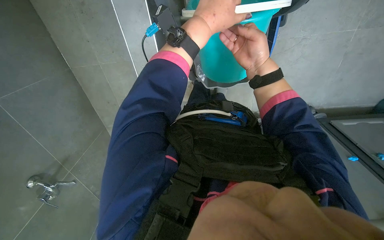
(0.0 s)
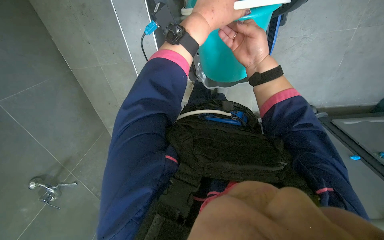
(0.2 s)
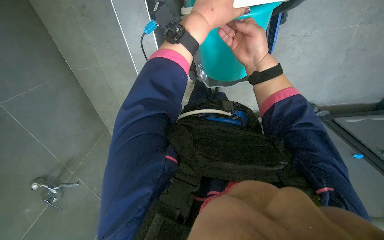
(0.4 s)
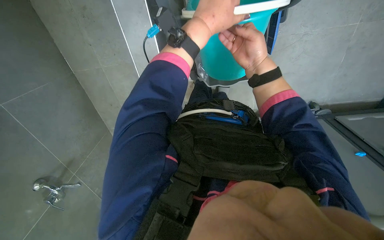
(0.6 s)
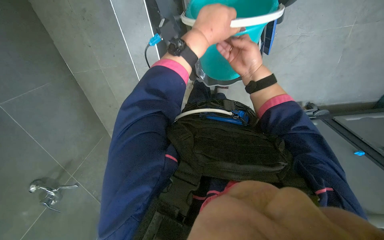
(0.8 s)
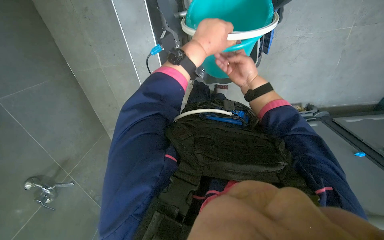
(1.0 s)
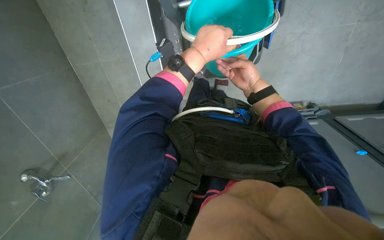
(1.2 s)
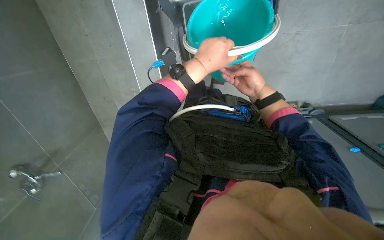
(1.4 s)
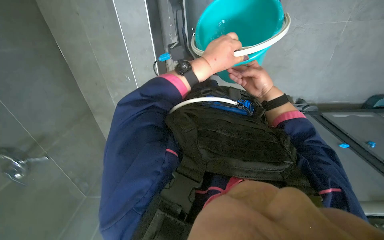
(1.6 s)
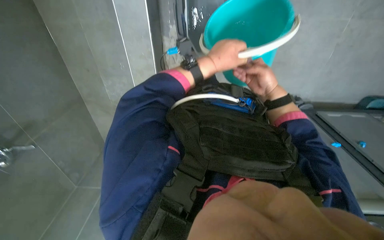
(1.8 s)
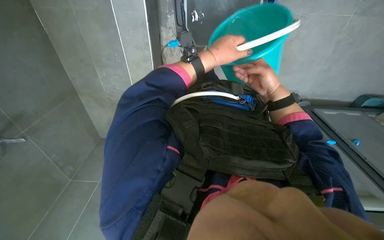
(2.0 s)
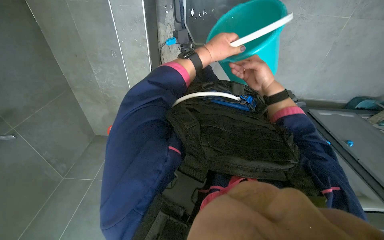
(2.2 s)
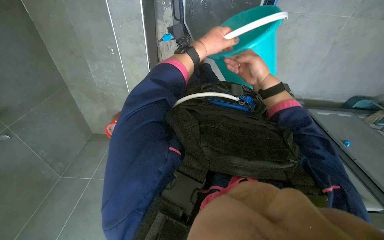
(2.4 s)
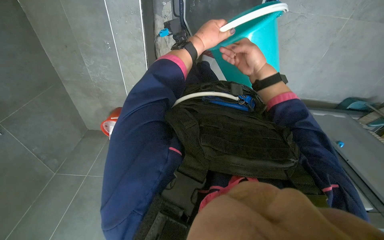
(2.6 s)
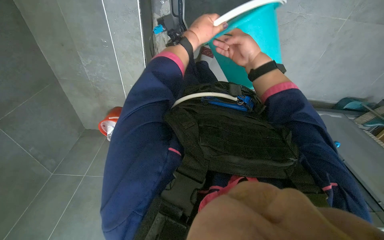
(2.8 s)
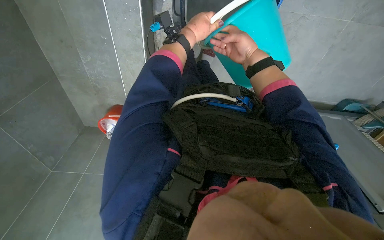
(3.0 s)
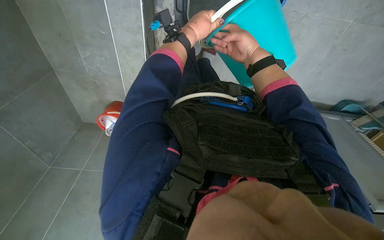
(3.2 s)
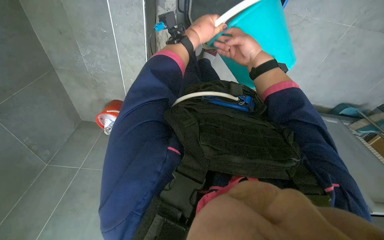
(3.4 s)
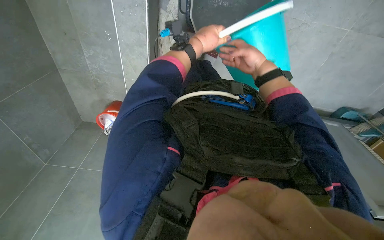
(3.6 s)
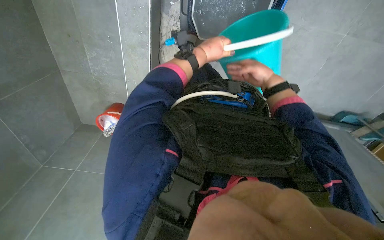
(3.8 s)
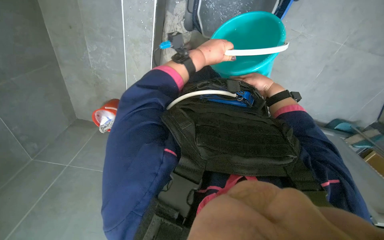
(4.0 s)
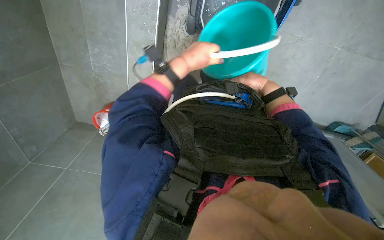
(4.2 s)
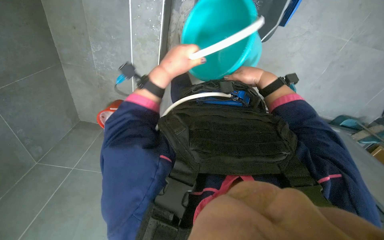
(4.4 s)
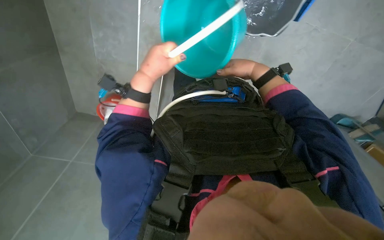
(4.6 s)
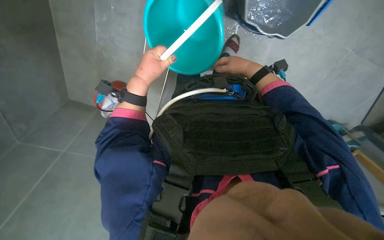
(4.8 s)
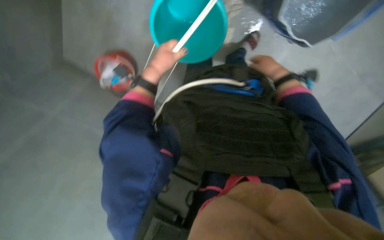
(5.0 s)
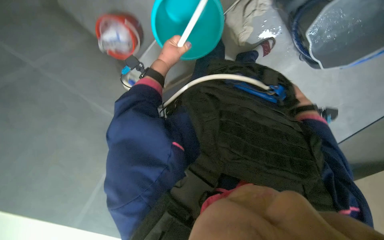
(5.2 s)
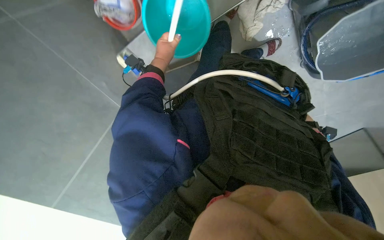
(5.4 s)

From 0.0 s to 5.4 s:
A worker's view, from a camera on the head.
Job: preparing cleaning supplies.
The whole recording: Filling cleaning cart with water. The worker continues to fill buckets with water from the faucet and pours them into the cleaning cart.
From 0.0 s to 1.4 s: Both hands travel together farther from the camera, some 10 cm.
From 1.4 s to 2.8 s: The left hand moves farther from the camera and up the picture, roughly 10 cm.
From 2.8 s to 4.0 s: The right hand is displaced to the right and farther from the camera by about 15 cm.
From 4.0 s to 5.4 s: The left hand heads to the left, covering approximately 25 cm.

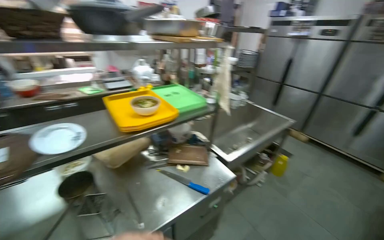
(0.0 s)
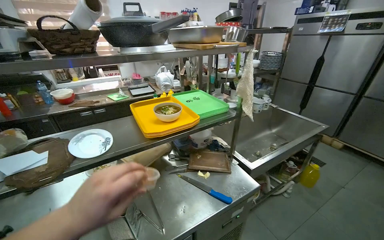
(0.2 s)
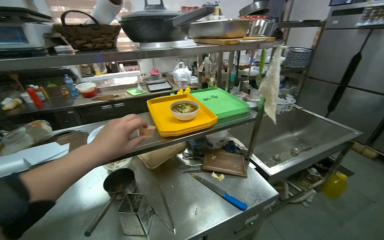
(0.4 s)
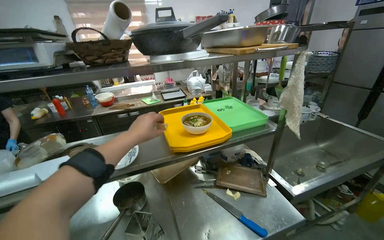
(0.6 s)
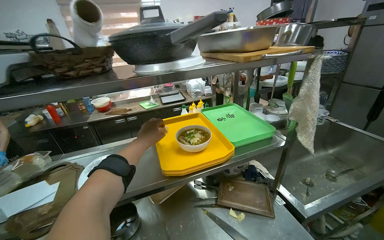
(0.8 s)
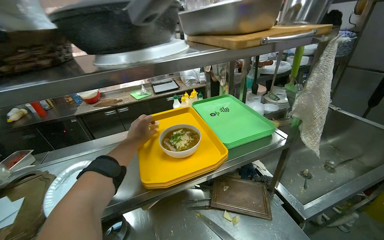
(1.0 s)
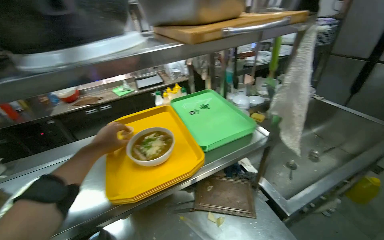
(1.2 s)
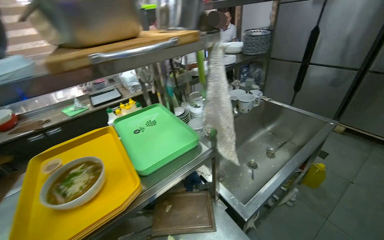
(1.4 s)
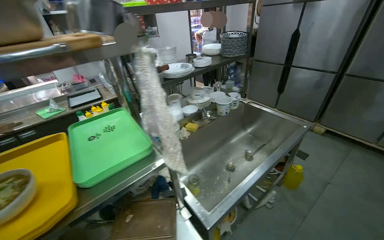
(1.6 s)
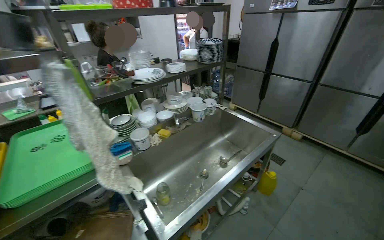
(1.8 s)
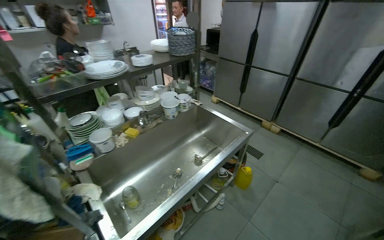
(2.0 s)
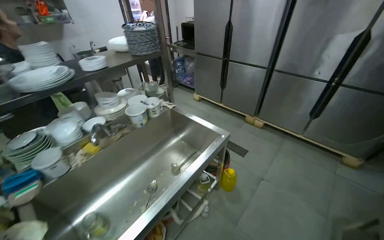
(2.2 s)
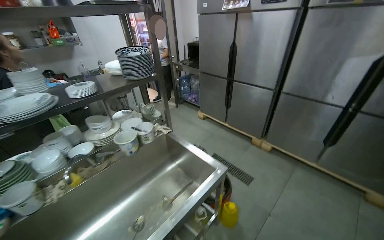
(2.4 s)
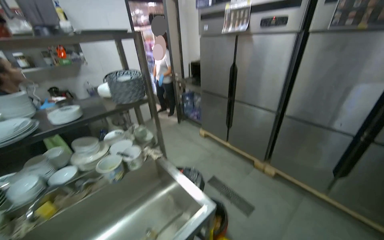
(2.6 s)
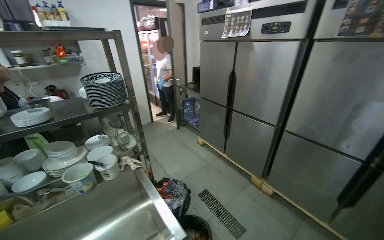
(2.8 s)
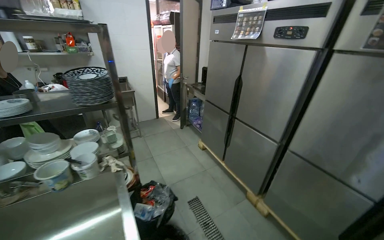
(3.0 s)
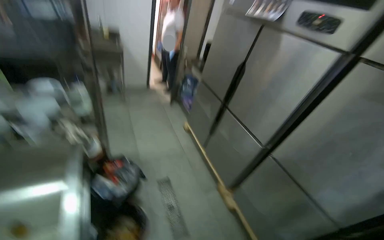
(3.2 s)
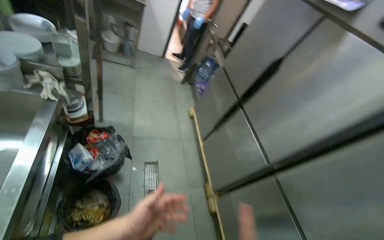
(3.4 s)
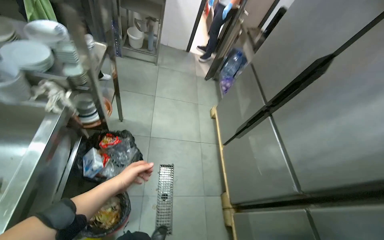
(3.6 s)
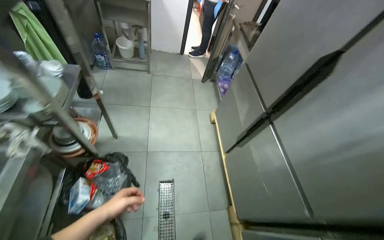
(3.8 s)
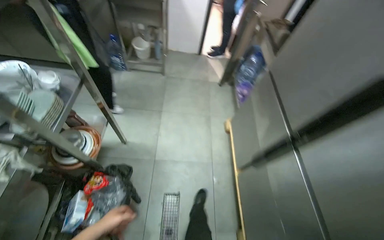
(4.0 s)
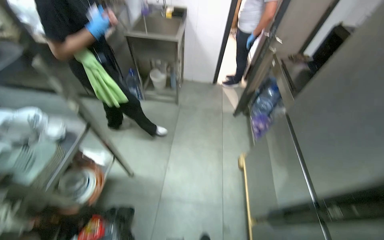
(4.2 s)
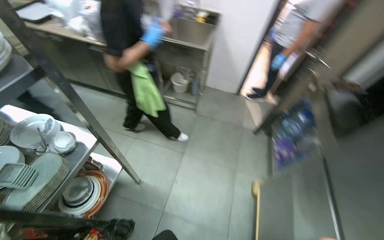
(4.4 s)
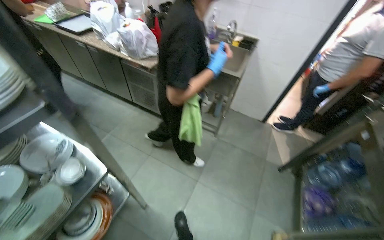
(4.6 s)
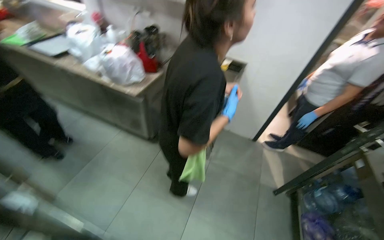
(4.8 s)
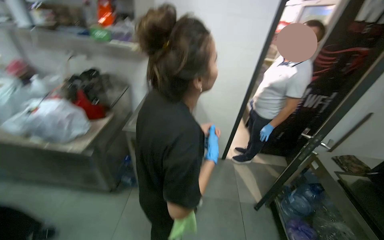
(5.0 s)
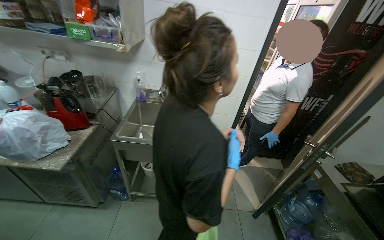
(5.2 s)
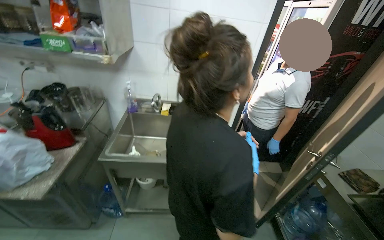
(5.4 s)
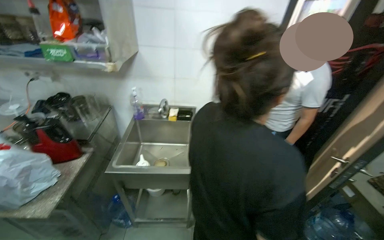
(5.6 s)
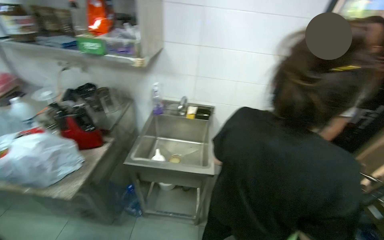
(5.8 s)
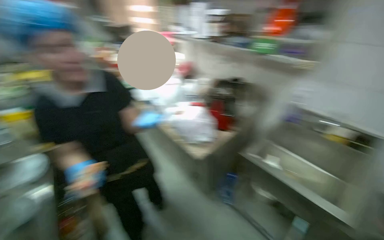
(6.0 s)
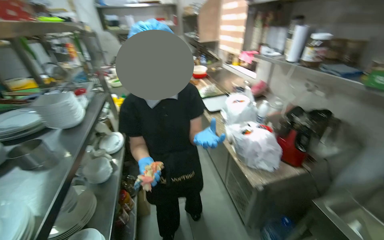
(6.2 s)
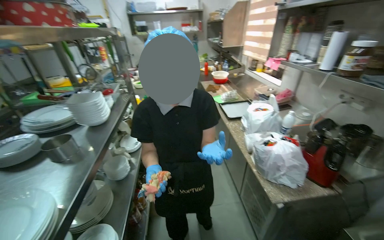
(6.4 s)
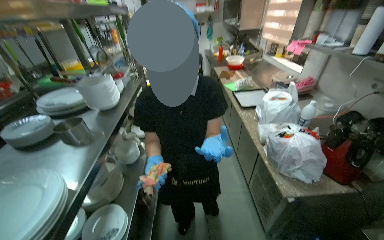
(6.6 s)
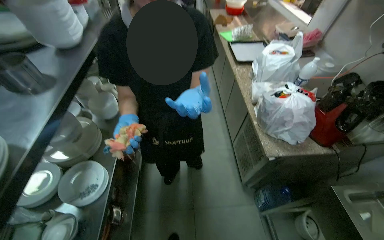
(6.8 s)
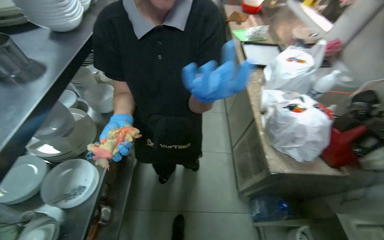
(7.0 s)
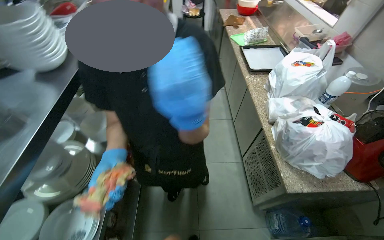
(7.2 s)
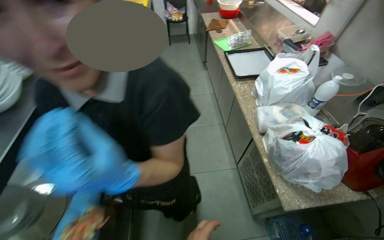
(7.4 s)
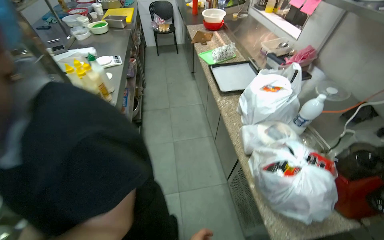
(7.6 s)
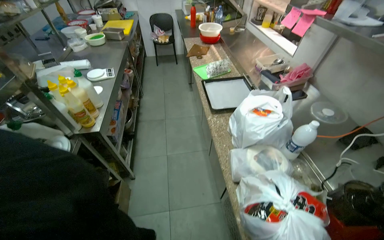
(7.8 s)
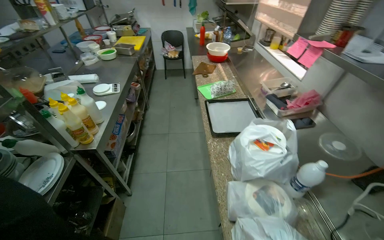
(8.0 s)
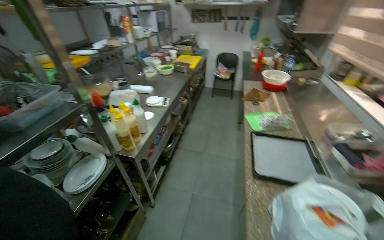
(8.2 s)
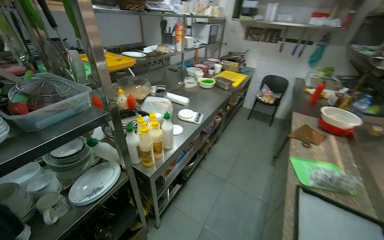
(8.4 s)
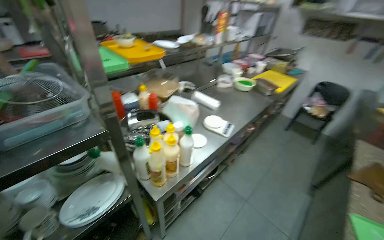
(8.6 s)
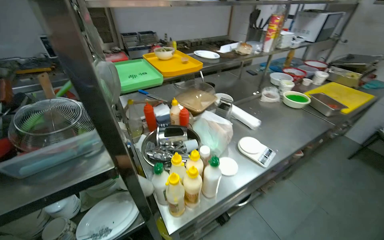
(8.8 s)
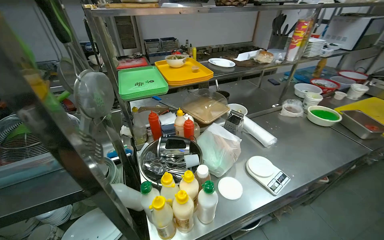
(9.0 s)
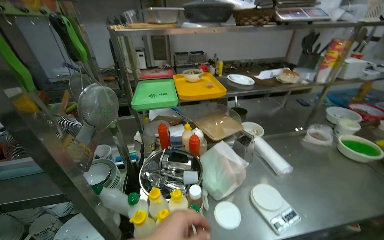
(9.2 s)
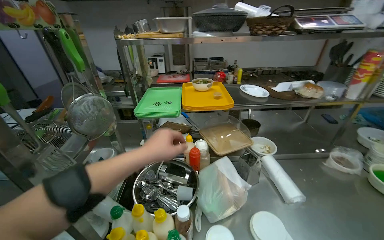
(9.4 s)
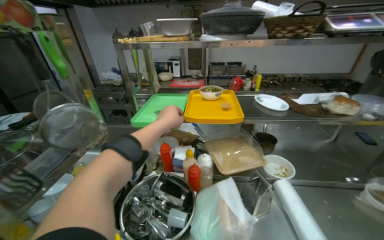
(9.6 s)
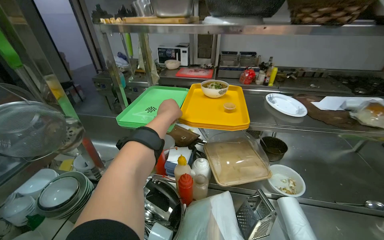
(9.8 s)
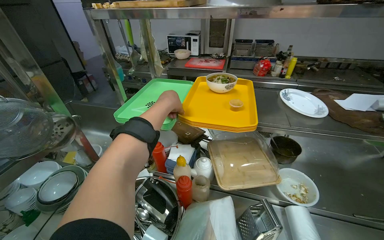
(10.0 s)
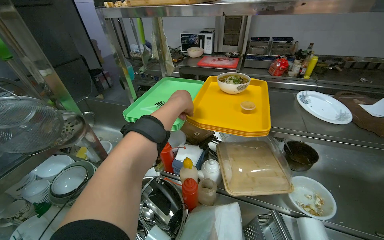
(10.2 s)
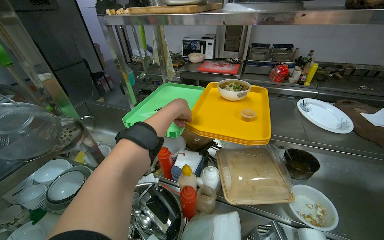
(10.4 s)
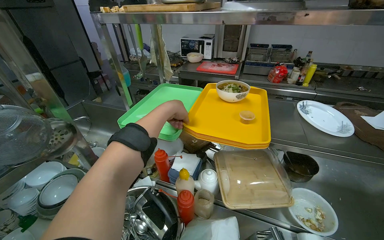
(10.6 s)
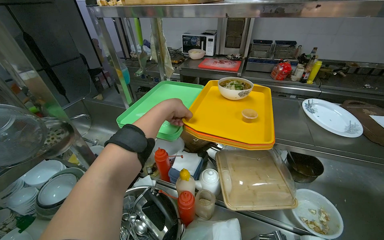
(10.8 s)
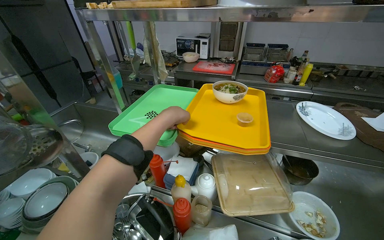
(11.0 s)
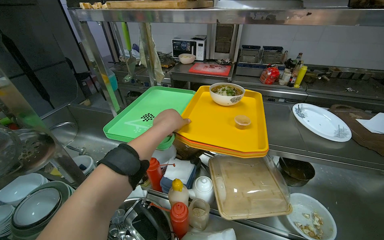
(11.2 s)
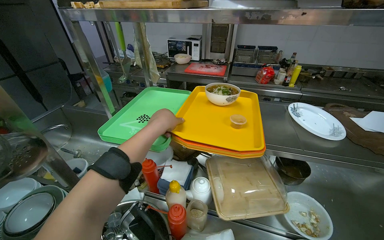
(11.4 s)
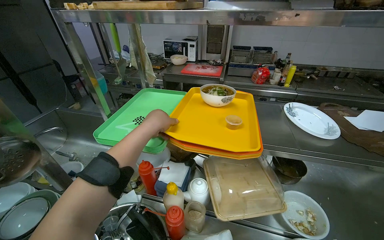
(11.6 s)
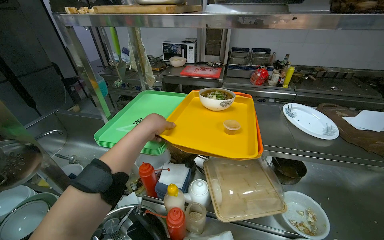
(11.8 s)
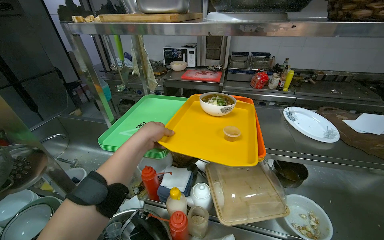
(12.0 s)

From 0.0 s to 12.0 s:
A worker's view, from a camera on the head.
Job: preparing food.
The whole recording: Serving prepared food and condiments. The worker places condiments on a tray with a bowl of food and moves it to the serving window.
From 0.0 s to 1.6 s: The wearer moves some 60 cm.
From 1.6 s to 3.0 s: The camera is carried about 1.5 m.
From 3.0 s to 4.4 s: The head travels about 1.5 m. The head rotates about 50 degrees to the left. The camera pitches downward, by about 15 degrees.
From 4.4 s to 6.0 s: The camera is carried some 80 cm. The camera is aimed about 15 degrees further to the left. The camera pitches upward, by some 15 degrees.
From 6.0 s to 7.6 s: The camera is carried about 50 cm. The wearer looks some 35 degrees further to the left. The view tilts about 15 degrees downward.
From 7.6 s to 9.0 s: The wearer moves roughly 90 cm. The wearer's head swings some 80 degrees to the left. The wearer looks some 15 degrees further upward.
From 9.0 s to 10.4 s: The camera is carried about 60 cm. The head rotates approximately 45 degrees to the left.

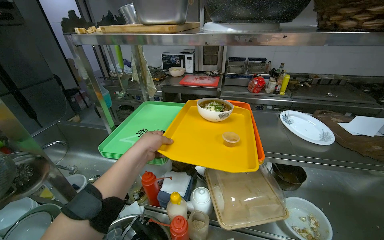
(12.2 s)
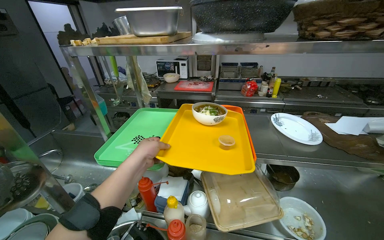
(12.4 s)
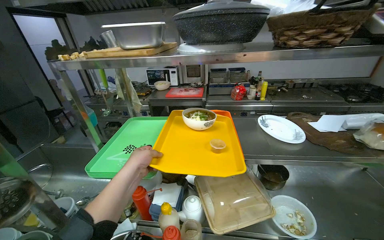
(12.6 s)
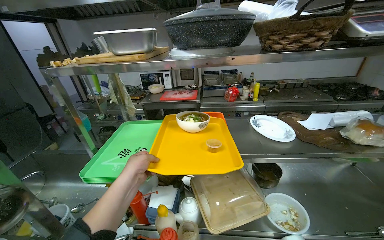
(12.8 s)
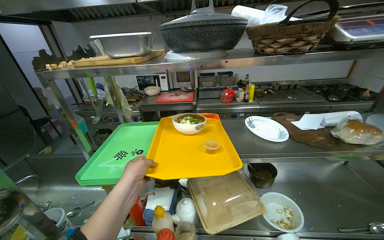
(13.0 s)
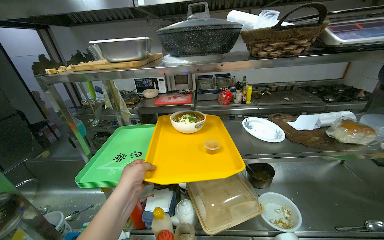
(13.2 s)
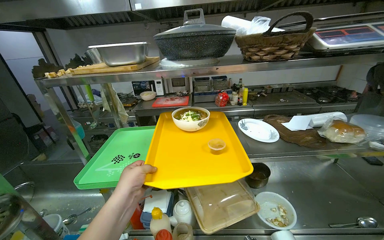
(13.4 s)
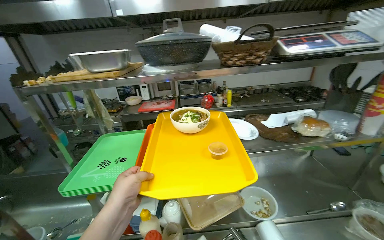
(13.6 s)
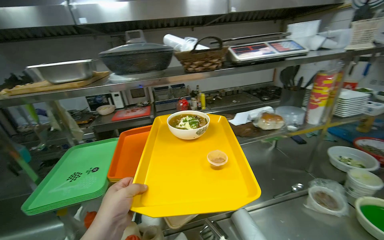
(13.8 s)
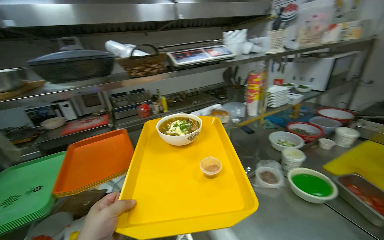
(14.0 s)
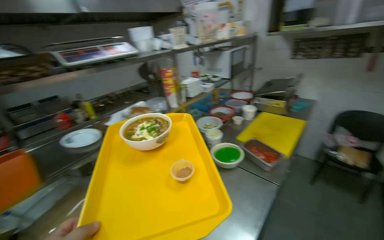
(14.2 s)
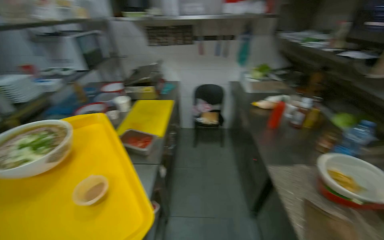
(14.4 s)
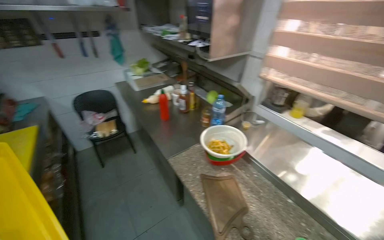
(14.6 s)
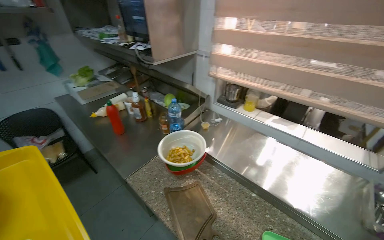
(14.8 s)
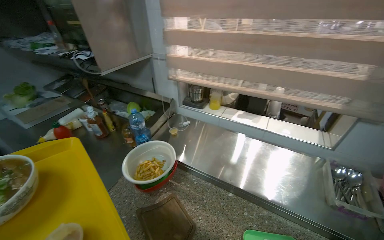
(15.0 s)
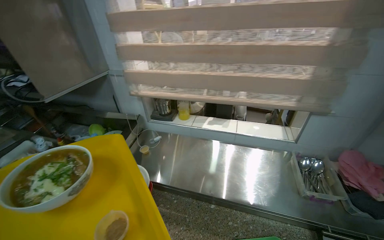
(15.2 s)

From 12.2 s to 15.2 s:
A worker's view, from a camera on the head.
Job: preparing food.
The whole recording: Serving prepared food and condiments. The worker places condiments on a tray with a bowl of food and moves it to the serving window.
From 12.2 s to 13.8 s: The head turns to the right by roughly 25 degrees. The left hand heads nearer to the camera, covering approximately 20 cm.
From 13.8 s to 15.2 s: The wearer moves about 90 cm. The wearer looks approximately 150 degrees further to the right.
